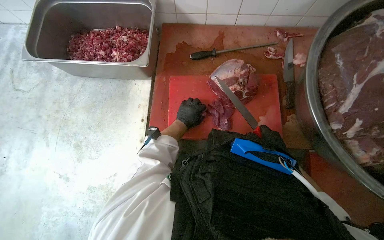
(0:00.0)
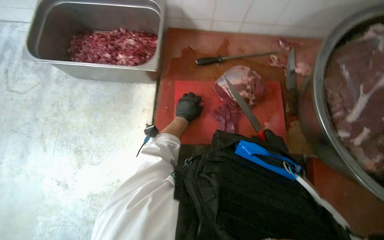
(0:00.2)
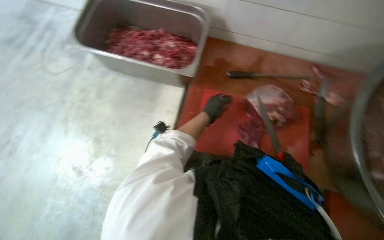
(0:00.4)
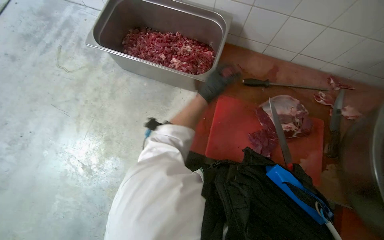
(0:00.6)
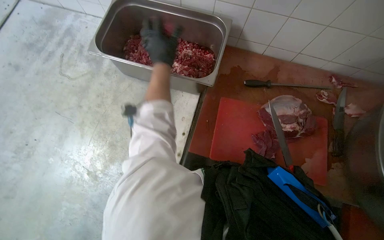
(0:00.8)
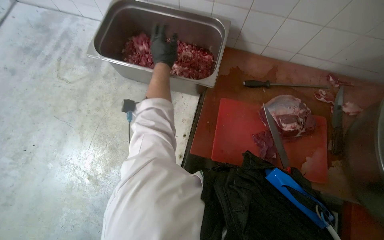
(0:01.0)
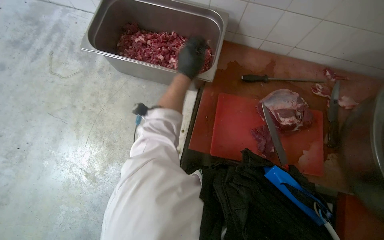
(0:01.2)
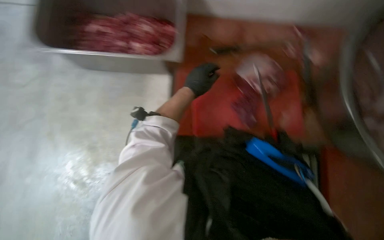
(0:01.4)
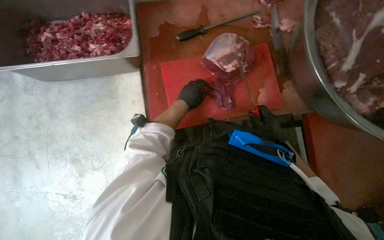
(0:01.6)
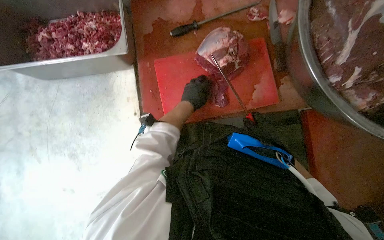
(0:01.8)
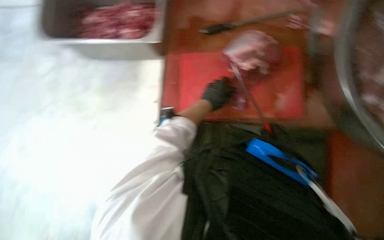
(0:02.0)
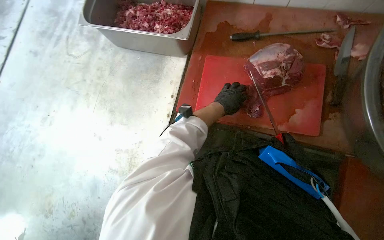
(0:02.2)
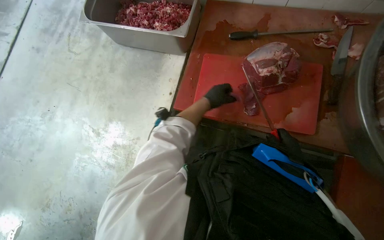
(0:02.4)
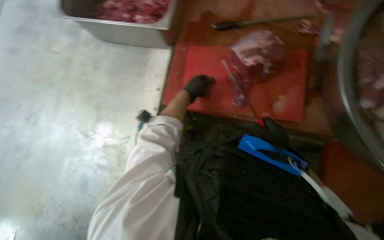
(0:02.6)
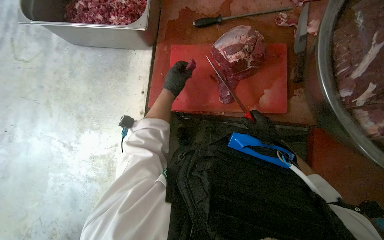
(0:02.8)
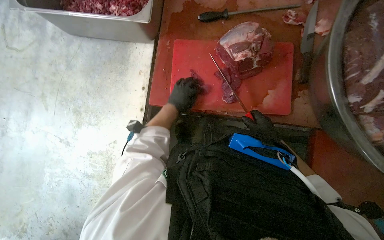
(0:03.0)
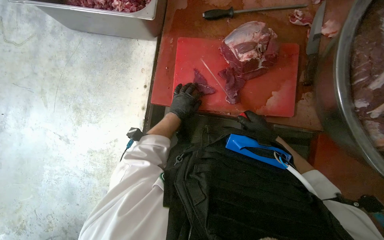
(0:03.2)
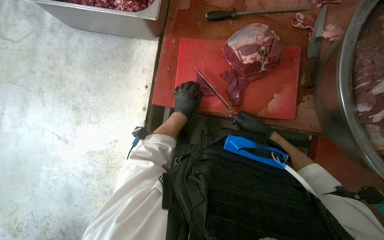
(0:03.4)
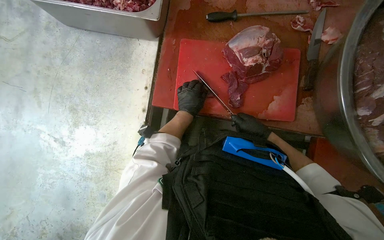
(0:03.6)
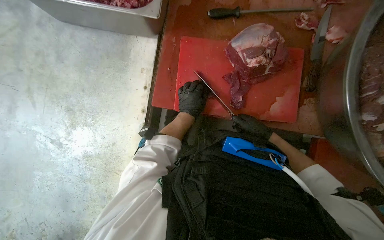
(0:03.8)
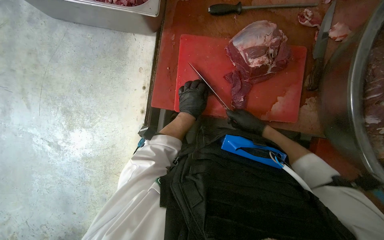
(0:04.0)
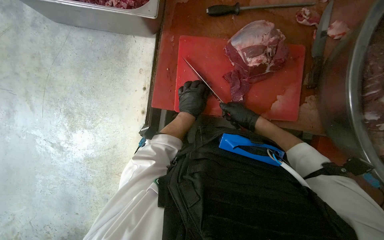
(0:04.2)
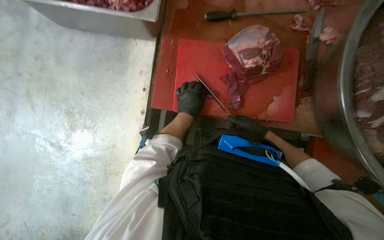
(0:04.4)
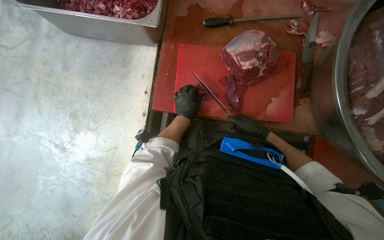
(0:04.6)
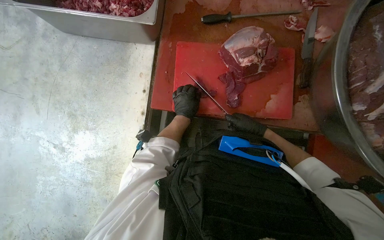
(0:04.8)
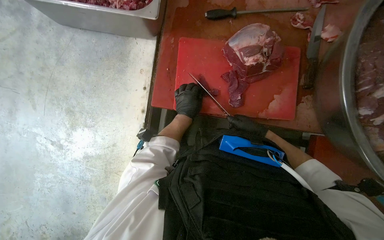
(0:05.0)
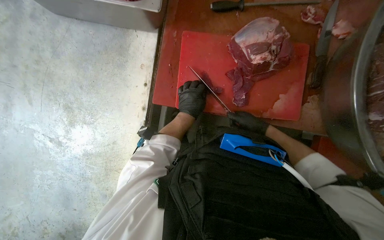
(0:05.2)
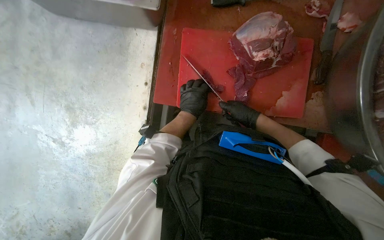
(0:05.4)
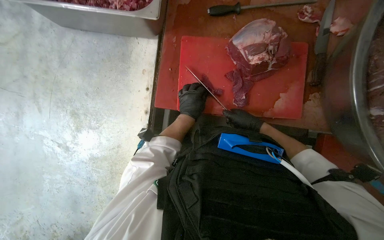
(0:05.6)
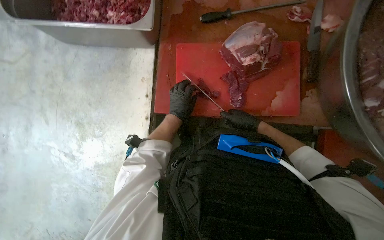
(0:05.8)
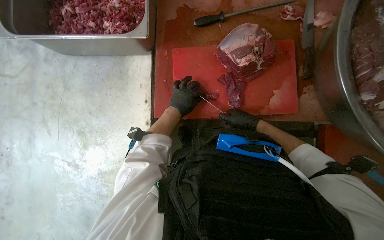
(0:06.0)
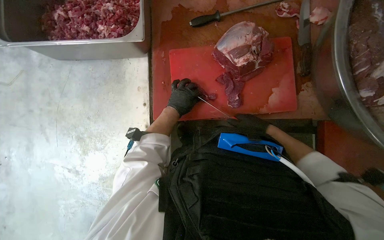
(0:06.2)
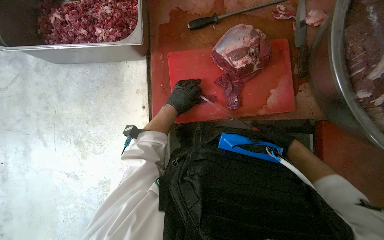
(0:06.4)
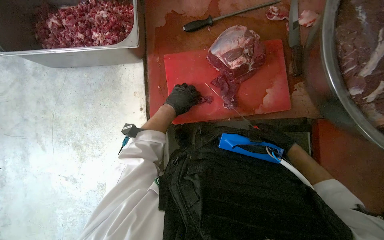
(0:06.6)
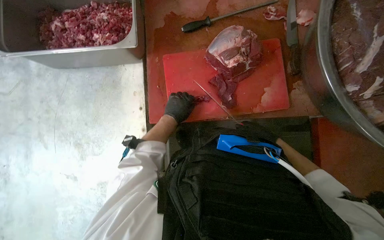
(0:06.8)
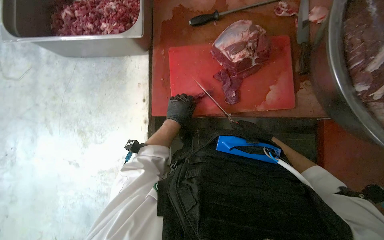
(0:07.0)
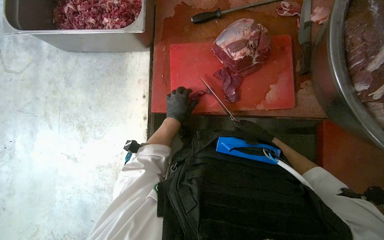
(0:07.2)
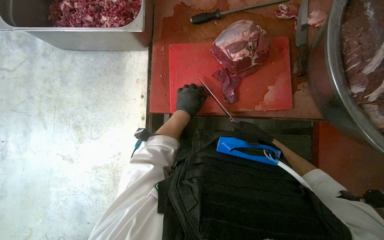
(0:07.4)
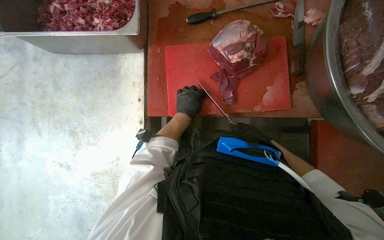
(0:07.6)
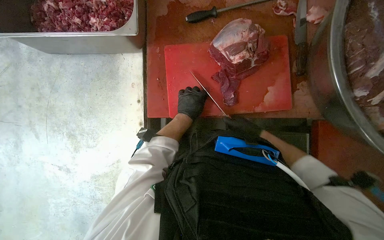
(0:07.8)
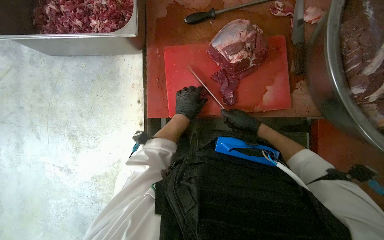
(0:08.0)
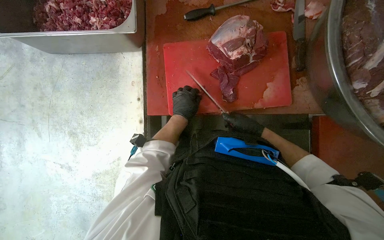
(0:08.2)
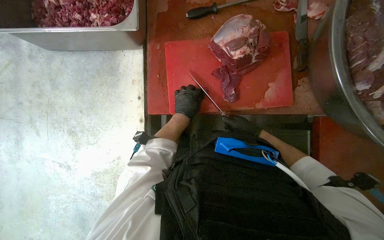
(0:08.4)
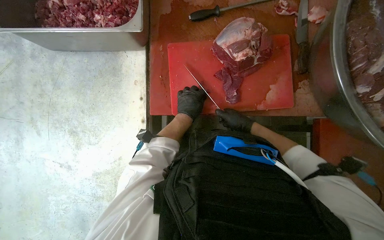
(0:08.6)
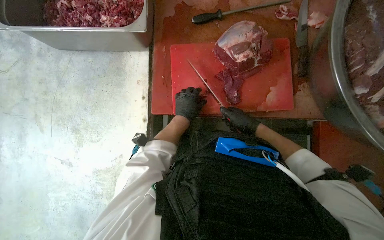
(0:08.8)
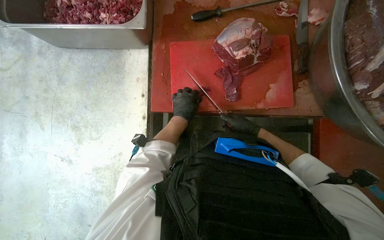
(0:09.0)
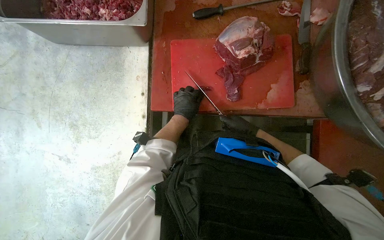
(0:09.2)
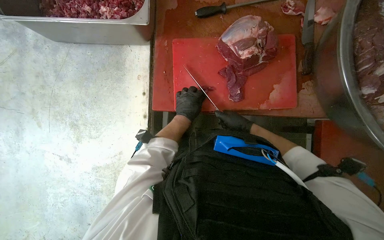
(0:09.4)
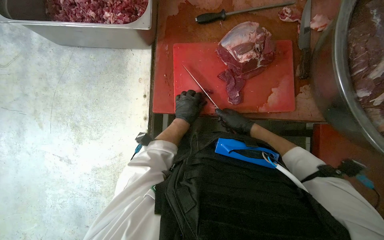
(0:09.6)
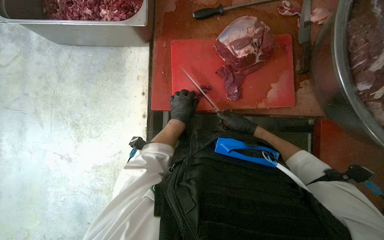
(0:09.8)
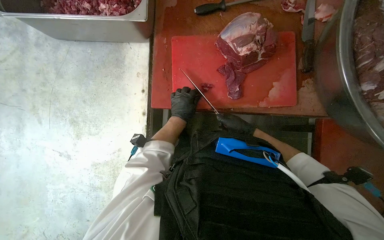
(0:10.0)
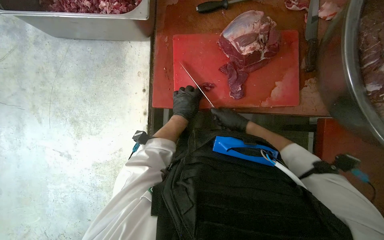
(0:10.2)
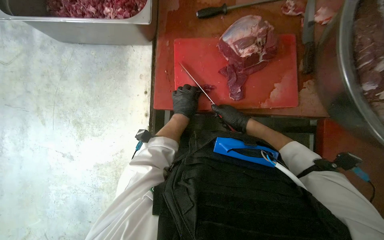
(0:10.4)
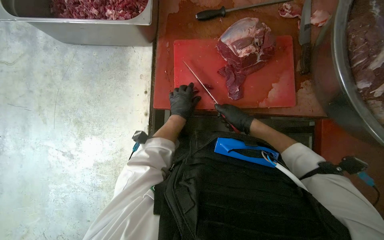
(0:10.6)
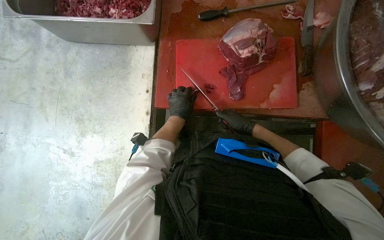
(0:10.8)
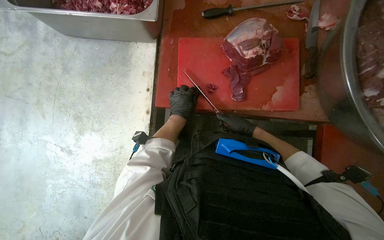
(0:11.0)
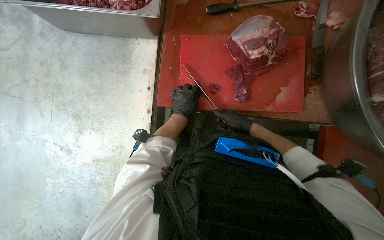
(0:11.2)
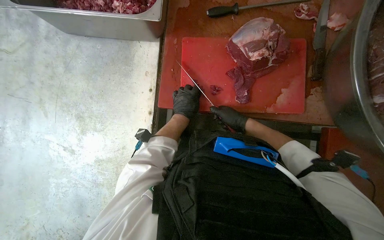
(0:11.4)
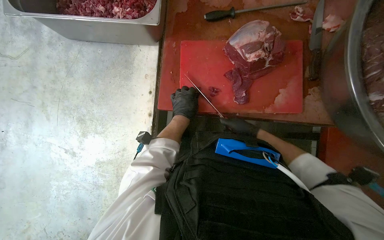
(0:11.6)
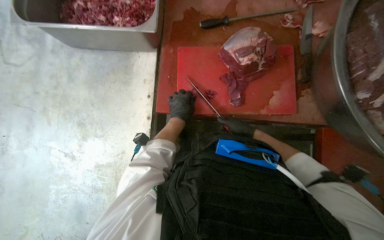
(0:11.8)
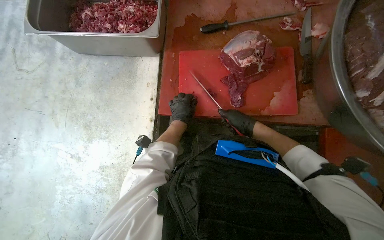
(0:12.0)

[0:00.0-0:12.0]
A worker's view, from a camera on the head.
Job: preparing food.
The whole recording: Cutting meat on board. The worker cuts pieces of meat on a red cutting board with a knife.
0:00.0 to 0:01.6: The wearer's head swings about 15 degrees to the right.
0:01.6 to 0:03.0: The right hand travels farther from the camera and back again, about 25 cm each way.
0:04.4 to 0:06.0: The hands stay close to where they were, moving slightly.
0:06.0 to 0:07.6: The right hand goes about 10 cm down the picture and to the right.
0:09.0 to 0:12.0: The hands make small movements and keep their place.

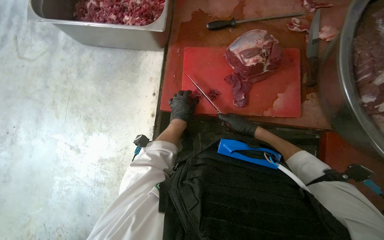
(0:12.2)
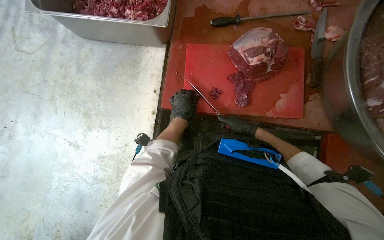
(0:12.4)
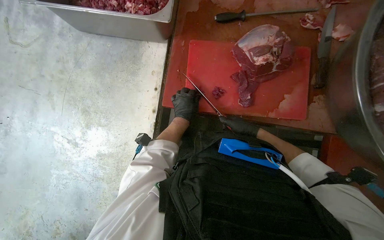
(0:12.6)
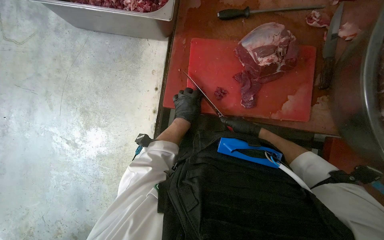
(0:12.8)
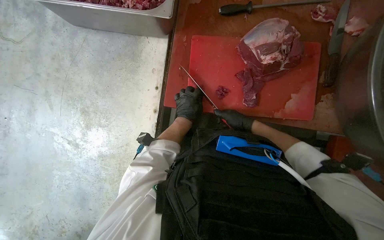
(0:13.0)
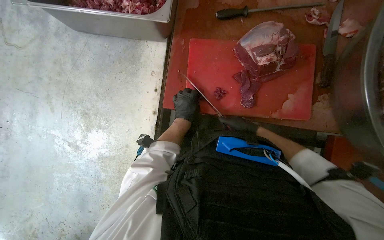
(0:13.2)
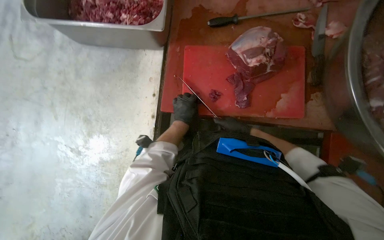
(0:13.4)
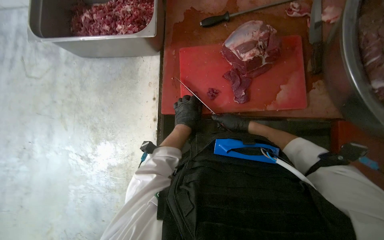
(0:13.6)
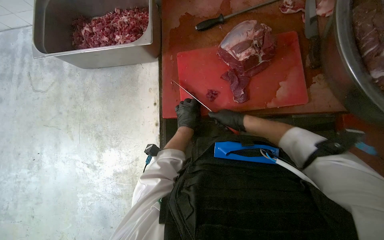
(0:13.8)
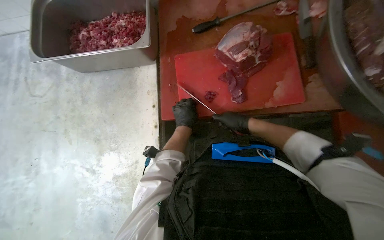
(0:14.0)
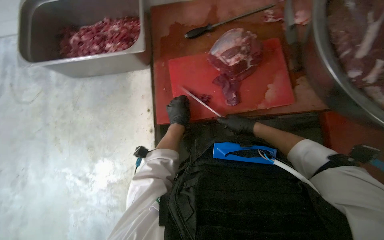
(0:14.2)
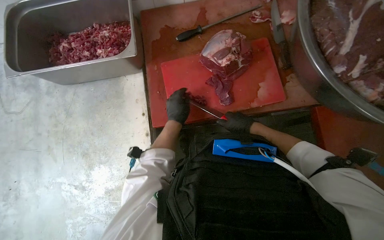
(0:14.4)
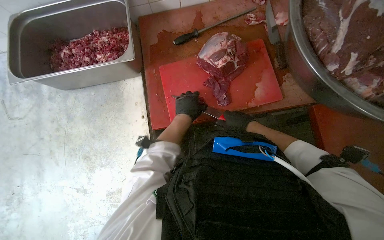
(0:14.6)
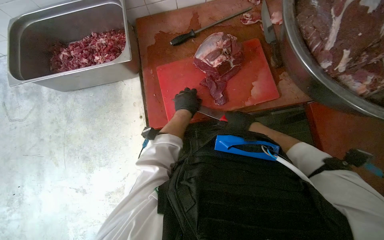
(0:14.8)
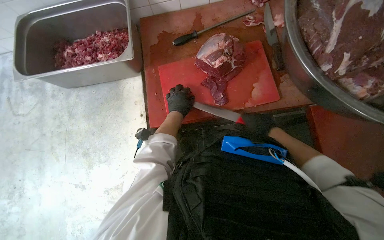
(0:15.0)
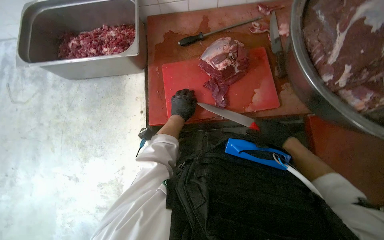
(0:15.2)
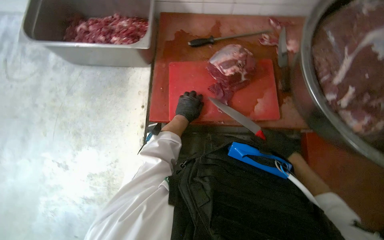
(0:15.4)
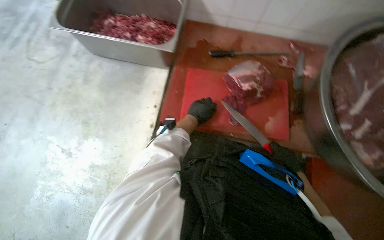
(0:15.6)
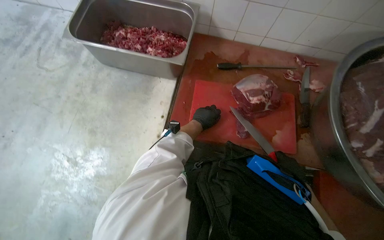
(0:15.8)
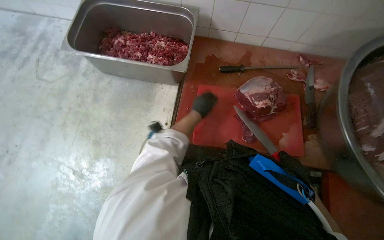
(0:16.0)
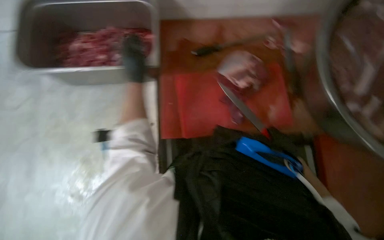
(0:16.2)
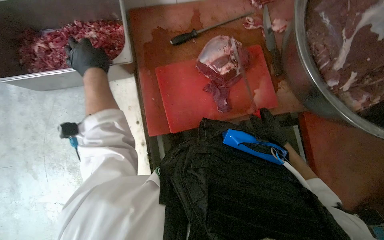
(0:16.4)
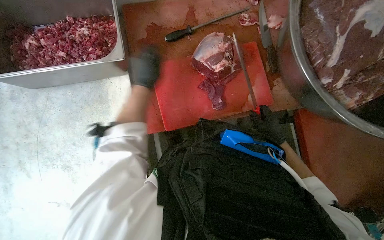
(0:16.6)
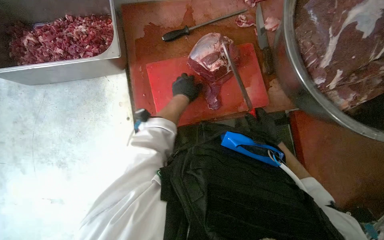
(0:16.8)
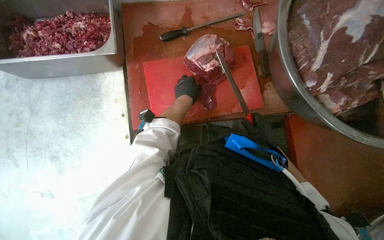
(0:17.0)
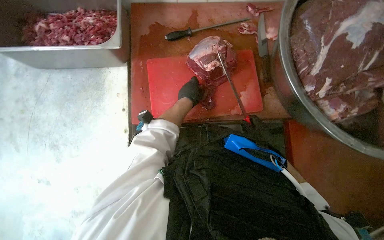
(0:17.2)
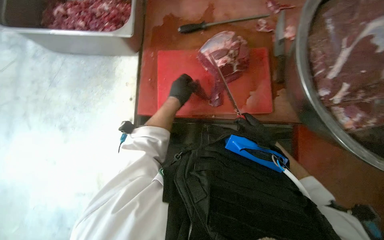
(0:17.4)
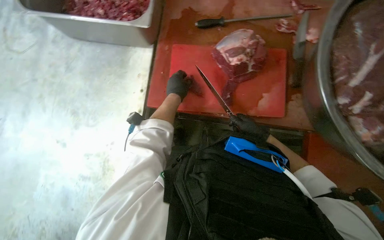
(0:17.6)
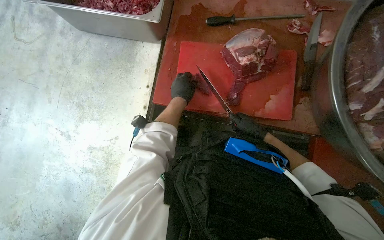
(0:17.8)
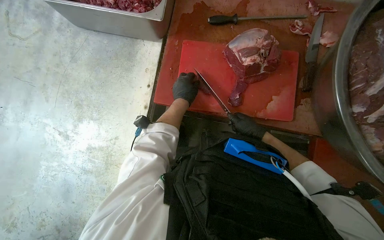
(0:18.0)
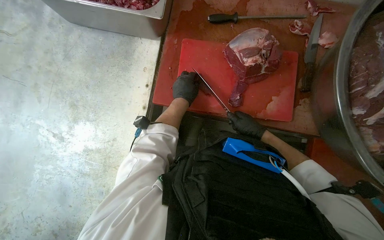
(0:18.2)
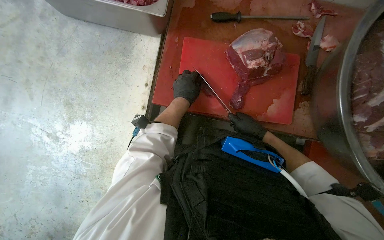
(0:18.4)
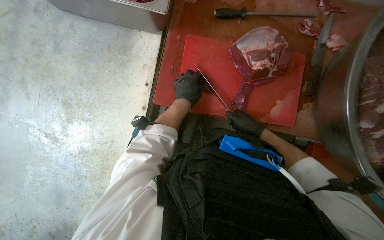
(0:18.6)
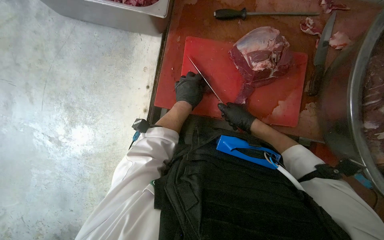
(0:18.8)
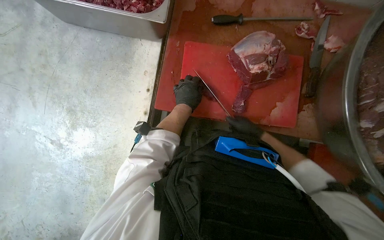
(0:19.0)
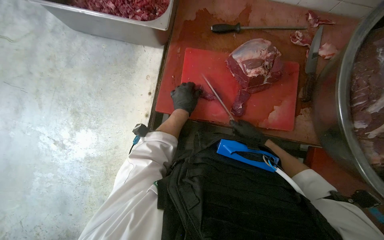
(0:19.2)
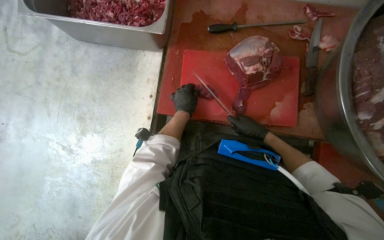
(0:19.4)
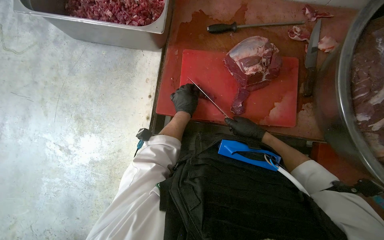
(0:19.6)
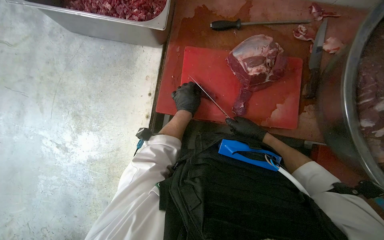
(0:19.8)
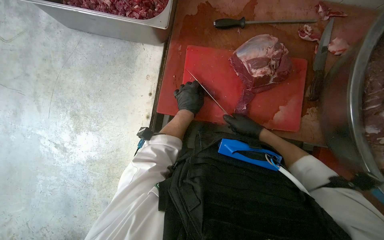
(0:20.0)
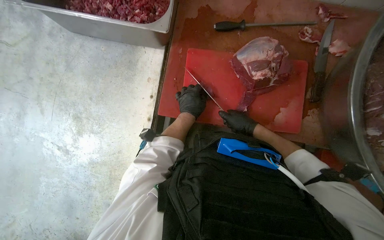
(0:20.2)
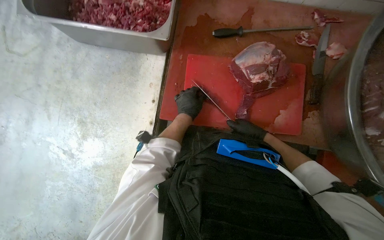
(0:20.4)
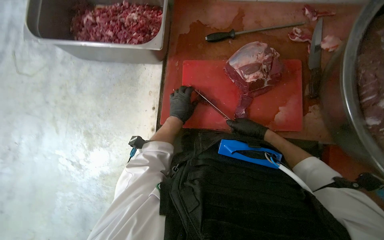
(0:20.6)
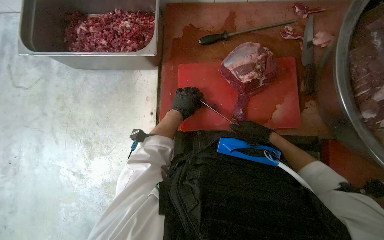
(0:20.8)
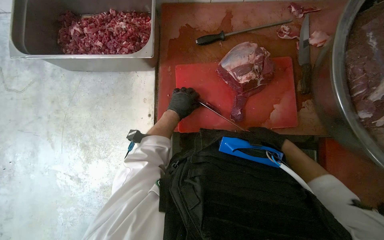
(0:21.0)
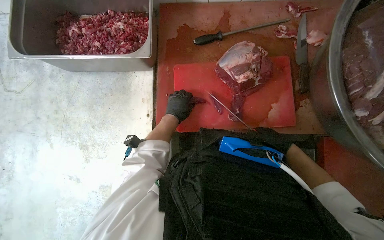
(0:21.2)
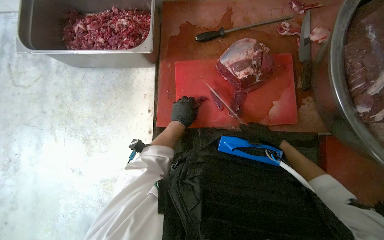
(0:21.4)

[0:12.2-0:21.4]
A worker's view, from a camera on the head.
Job: preparing food.
The whole recording: Cutting meat on board. The worker cuts pieces of meat on a red cutting board with a knife.
0:12.2 to 0:13.8: The hands make small movements and keep their place.
0:13.8 to 0:15.2: The right hand shifts approximately 20 cm to the right and nearer to the camera.
0:16.8 to 0:18.4: The right hand moves farther from the camera, about 10 cm.
0:18.4 to 0:19.8: The hands work in one place, with small movements.
